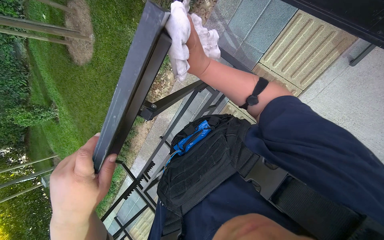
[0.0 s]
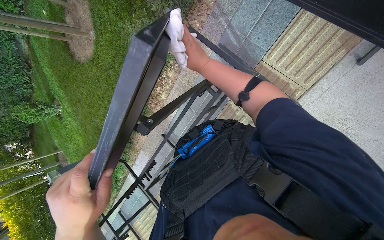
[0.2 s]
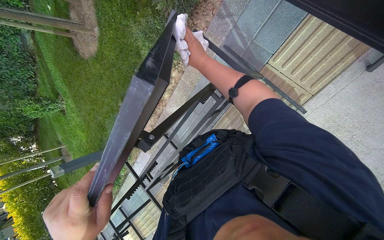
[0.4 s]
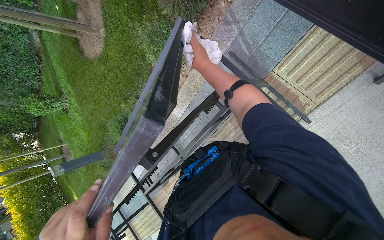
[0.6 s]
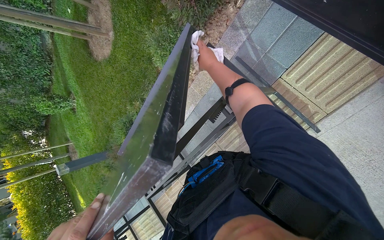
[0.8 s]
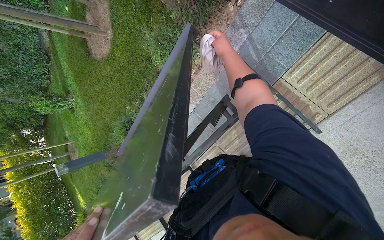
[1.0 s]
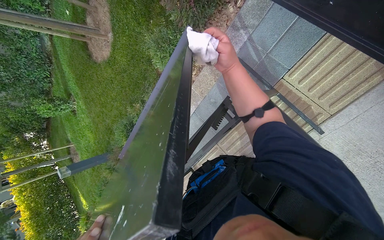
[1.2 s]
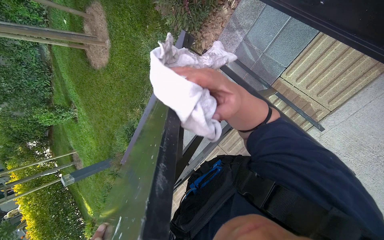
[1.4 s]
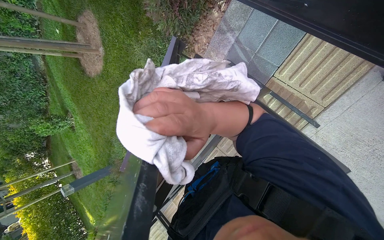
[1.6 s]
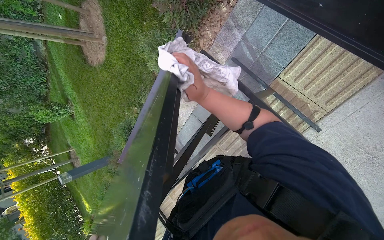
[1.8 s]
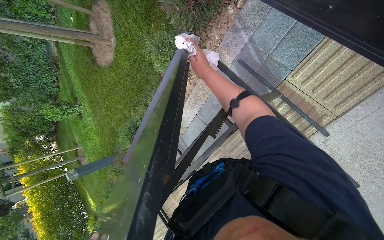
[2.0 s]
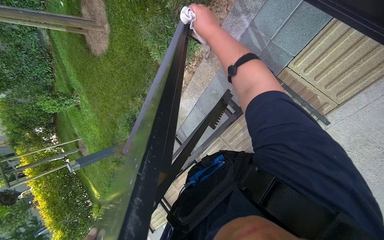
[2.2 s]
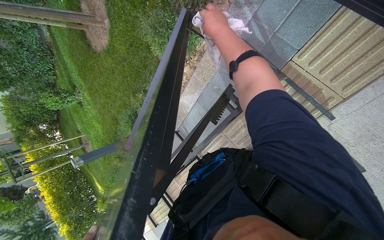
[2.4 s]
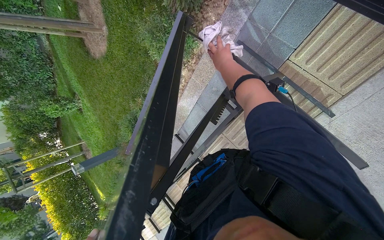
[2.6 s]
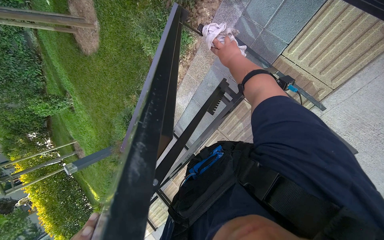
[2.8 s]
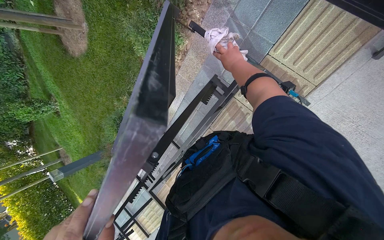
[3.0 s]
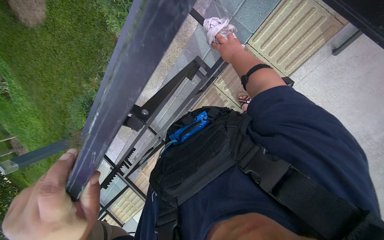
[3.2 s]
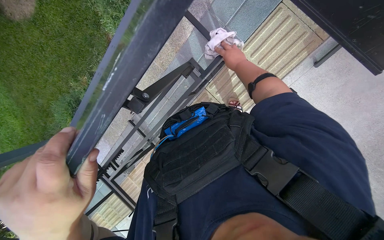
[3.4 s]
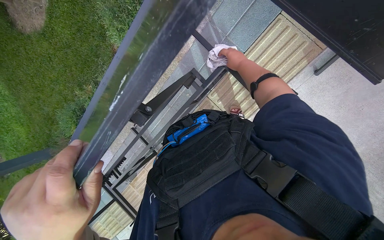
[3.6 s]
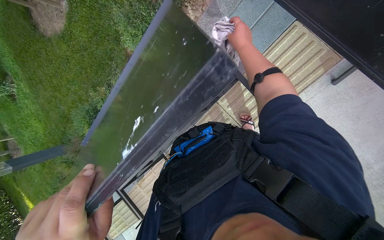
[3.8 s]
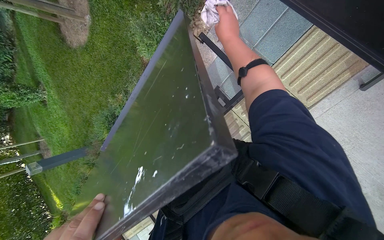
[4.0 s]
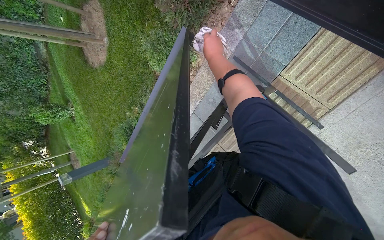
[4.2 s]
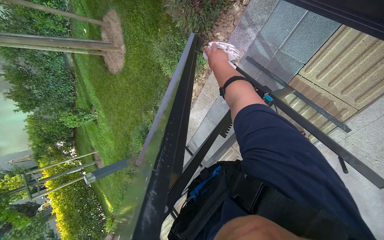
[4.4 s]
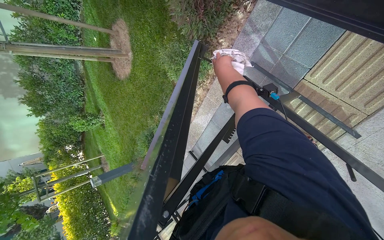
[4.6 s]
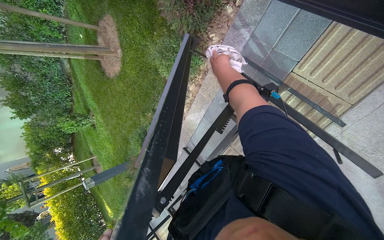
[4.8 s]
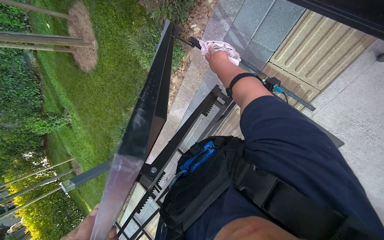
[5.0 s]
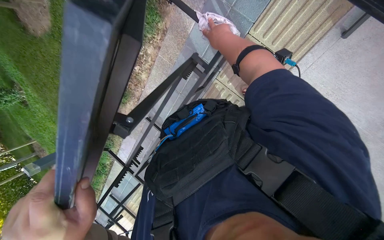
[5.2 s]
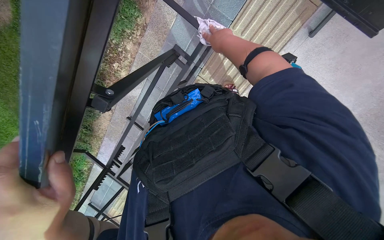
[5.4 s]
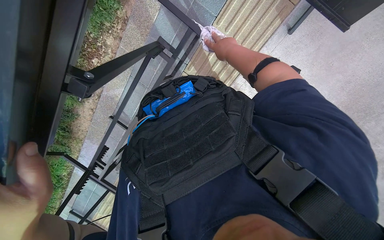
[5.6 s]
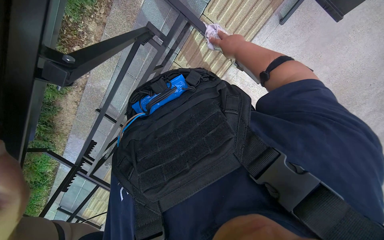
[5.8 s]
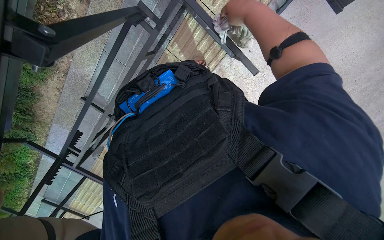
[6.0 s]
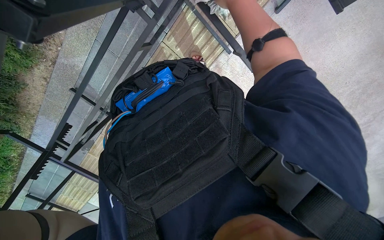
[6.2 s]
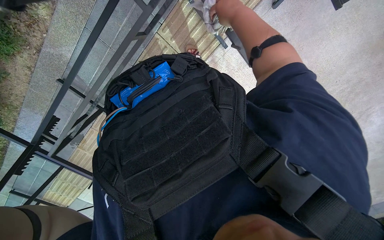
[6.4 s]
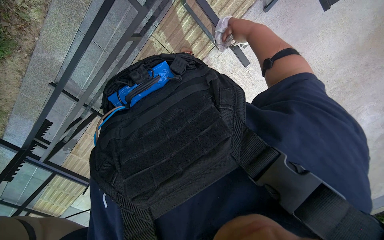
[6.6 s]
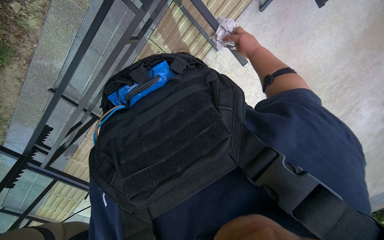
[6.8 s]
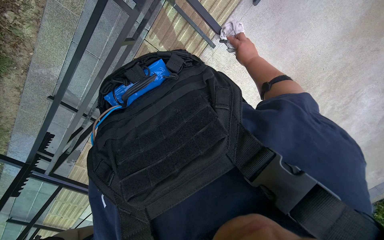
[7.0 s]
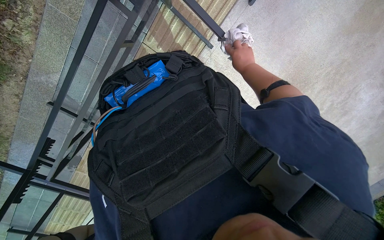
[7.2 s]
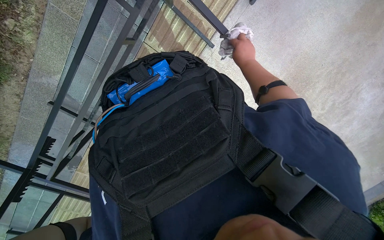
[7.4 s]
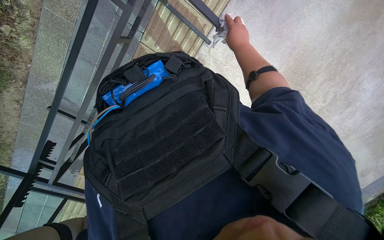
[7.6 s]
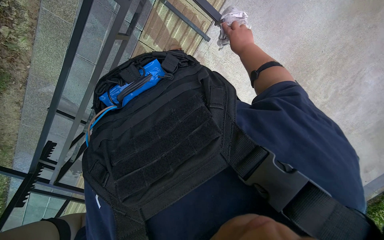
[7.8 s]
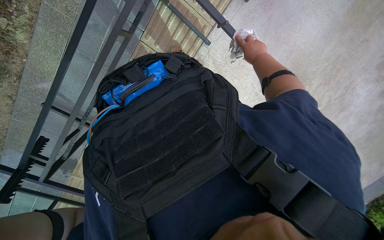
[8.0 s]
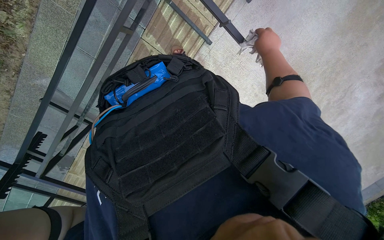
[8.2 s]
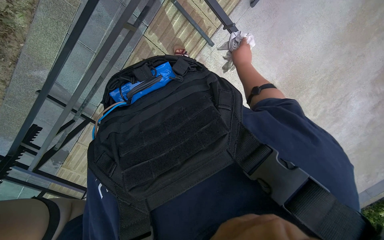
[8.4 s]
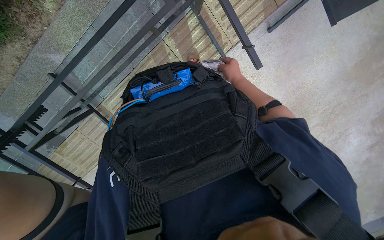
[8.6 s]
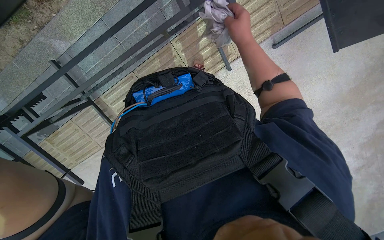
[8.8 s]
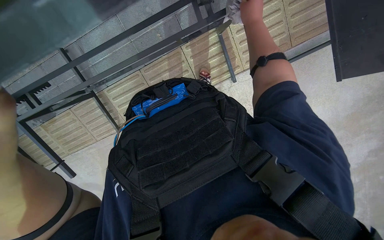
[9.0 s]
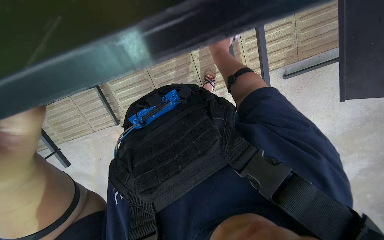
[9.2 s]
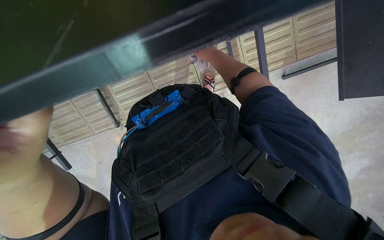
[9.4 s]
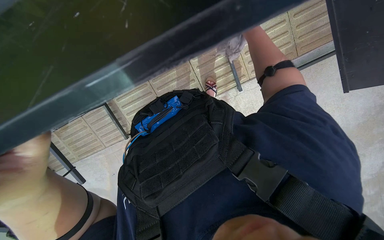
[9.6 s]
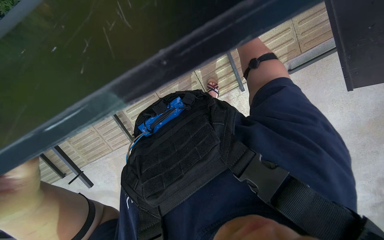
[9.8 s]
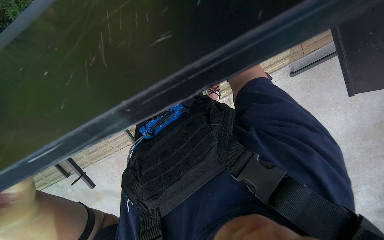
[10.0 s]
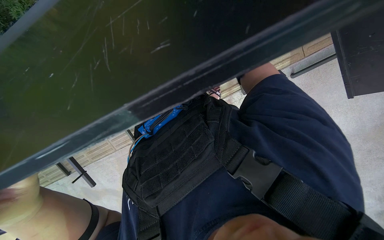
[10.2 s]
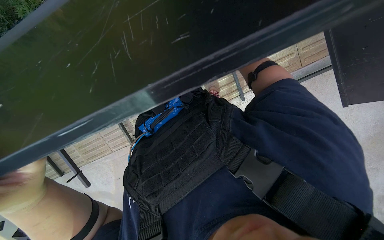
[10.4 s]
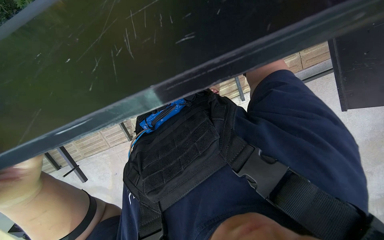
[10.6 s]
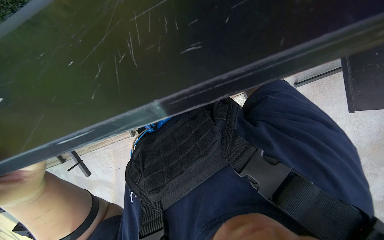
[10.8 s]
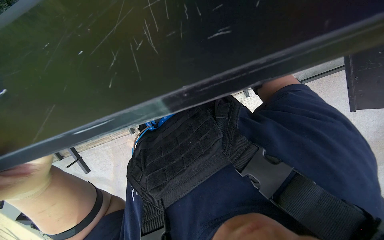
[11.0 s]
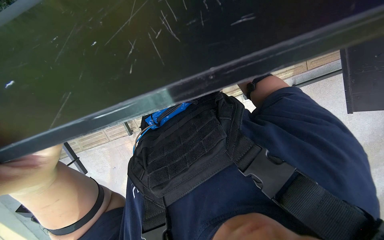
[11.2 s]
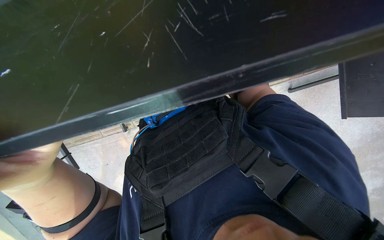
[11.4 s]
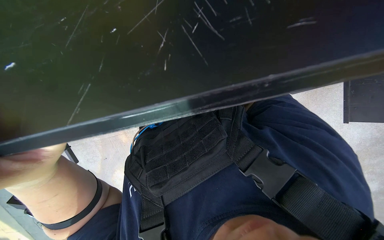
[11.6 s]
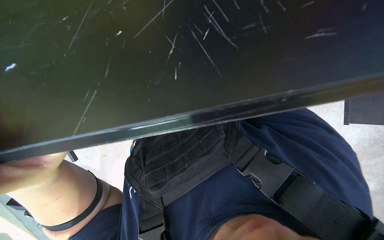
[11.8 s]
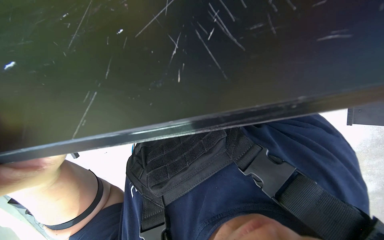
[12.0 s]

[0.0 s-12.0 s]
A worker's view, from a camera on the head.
Job: wiping surfaces.
The whole recording: Wiping underside and frame of table. The worker wipes the underside and frame of the outdoor table with a cloth.
1.6 to 3.0 s: The right hand travels farther from the camera, to the right and up the picture by approximately 30 cm.
3.0 to 4.4 s: The right hand is displaced to the left by roughly 10 cm.
4.4 to 6.0 s: The camera is aimed about 35 degrees further to the right. The view tips downward by roughly 15 degrees. The right hand shifts some 15 cm nearer to the camera.
7.6 to 9.0 s: Everything in view rotates some 30 degrees clockwise.

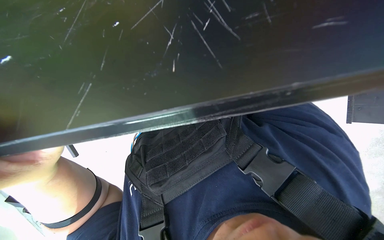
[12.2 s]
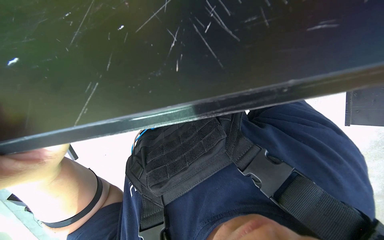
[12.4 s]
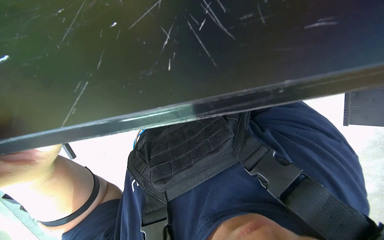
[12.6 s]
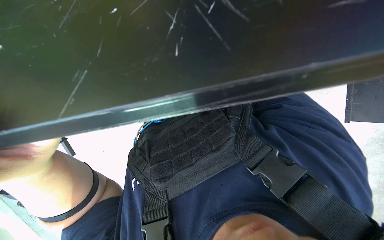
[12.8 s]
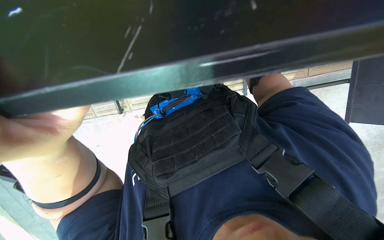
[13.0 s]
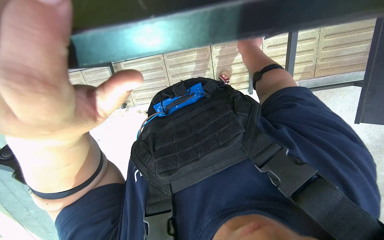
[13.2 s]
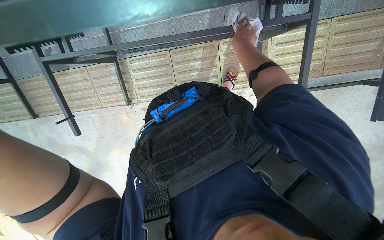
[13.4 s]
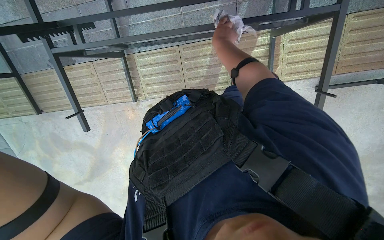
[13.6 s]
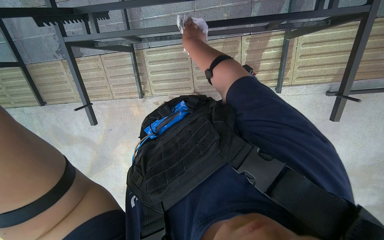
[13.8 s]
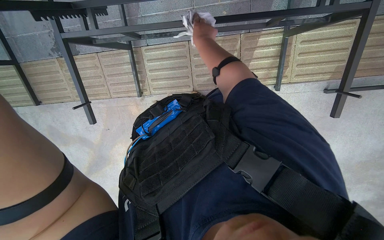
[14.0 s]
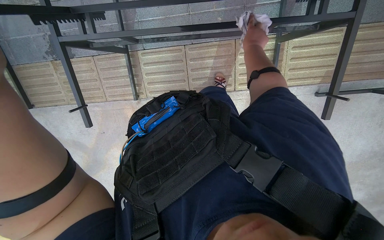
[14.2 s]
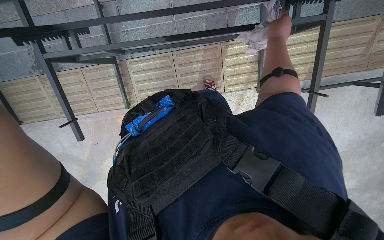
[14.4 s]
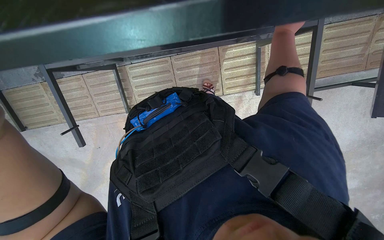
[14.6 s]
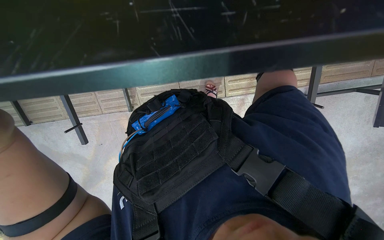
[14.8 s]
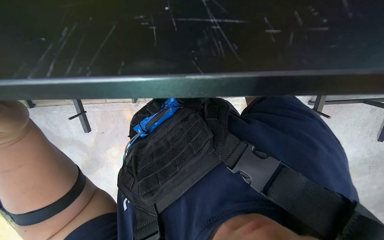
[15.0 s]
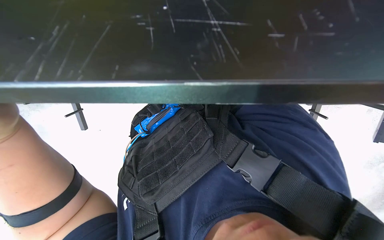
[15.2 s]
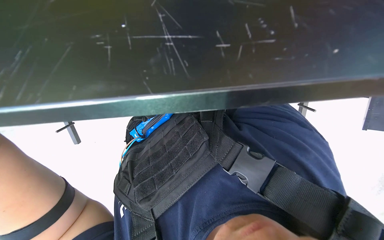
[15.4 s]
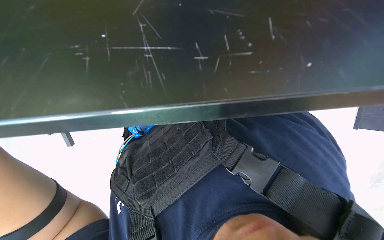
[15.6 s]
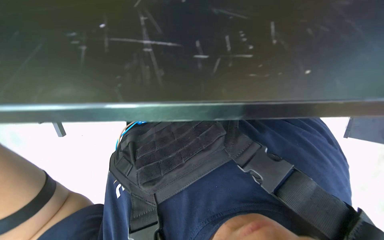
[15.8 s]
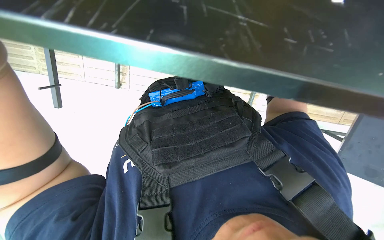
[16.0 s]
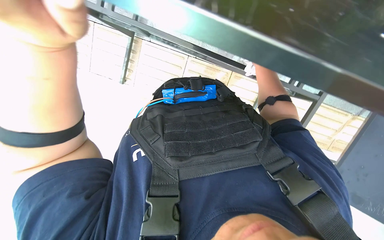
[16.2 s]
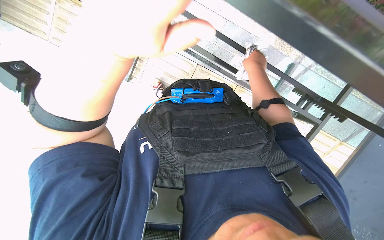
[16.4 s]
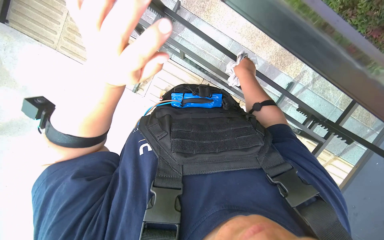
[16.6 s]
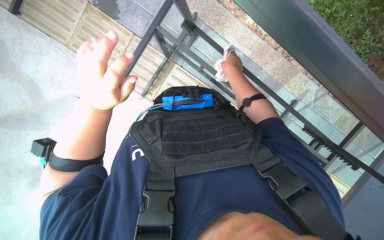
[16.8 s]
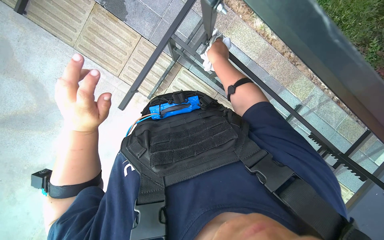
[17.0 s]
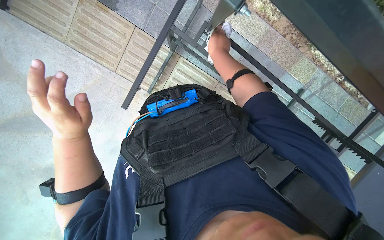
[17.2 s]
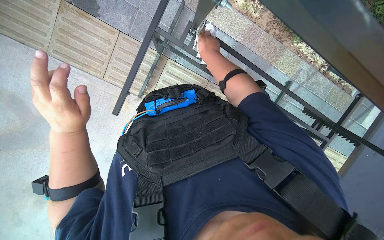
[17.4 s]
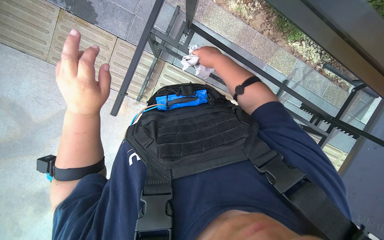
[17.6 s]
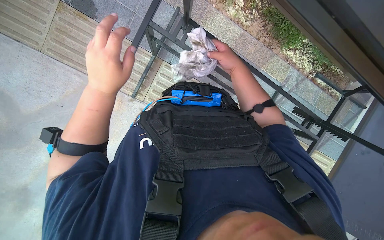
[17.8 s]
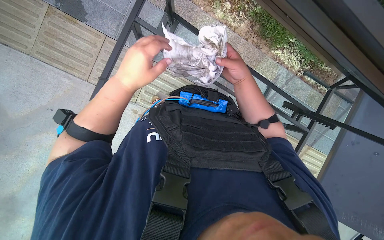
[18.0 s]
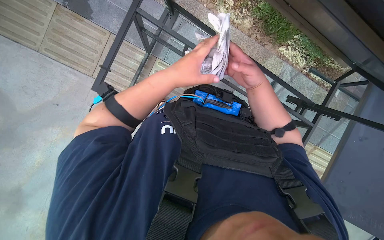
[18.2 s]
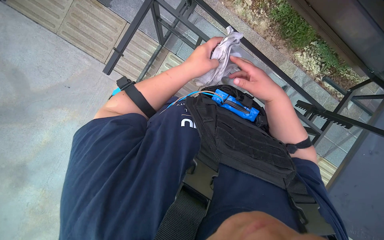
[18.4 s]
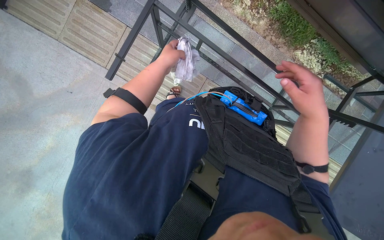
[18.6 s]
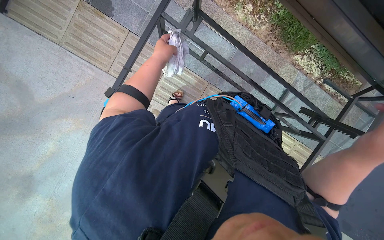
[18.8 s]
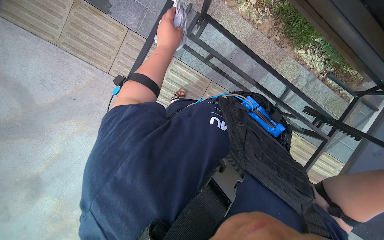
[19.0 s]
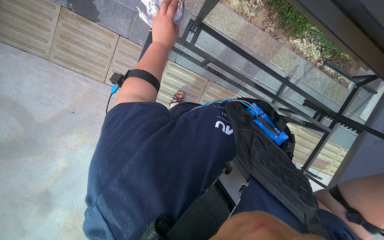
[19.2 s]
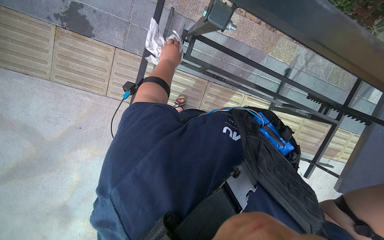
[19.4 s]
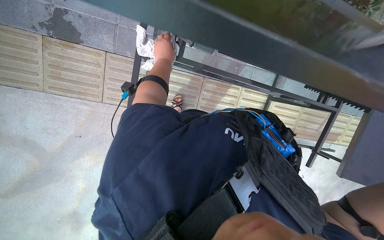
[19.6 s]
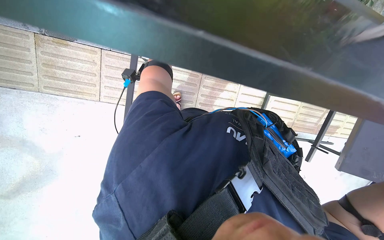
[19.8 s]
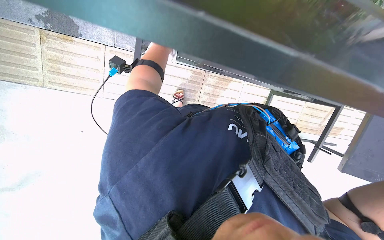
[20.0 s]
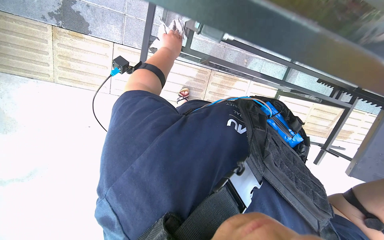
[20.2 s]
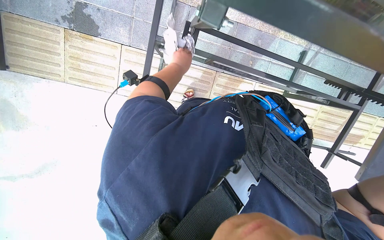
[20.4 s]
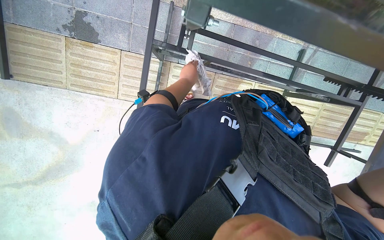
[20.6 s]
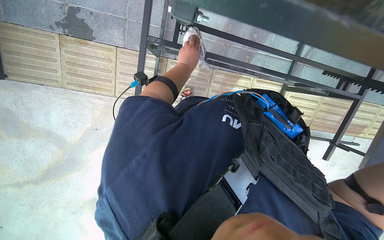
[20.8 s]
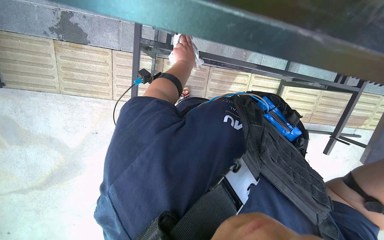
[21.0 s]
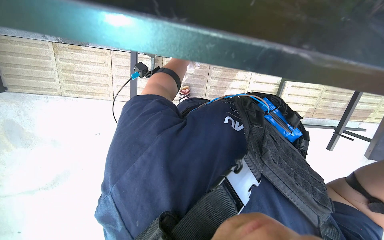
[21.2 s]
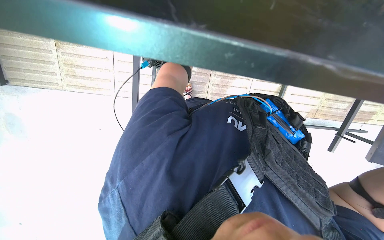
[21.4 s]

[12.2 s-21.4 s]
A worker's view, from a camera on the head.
Job: wiping surfaces.
The whole recording: Wiping underside and frame of table. The worker wipes the underside and frame of the outdoor table with a cloth.
16.8 to 18.4 s: The right hand goes about 15 cm nearer to the camera, to the right and down the picture; the left hand is displaced up the picture and to the right by some 20 cm.
18.4 to 19.8 s: The left hand goes about 10 cm to the left.
19.8 to 21.4 s: The left hand shifts approximately 10 cm farther from the camera.
